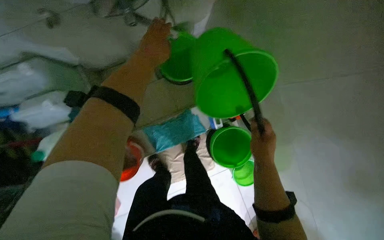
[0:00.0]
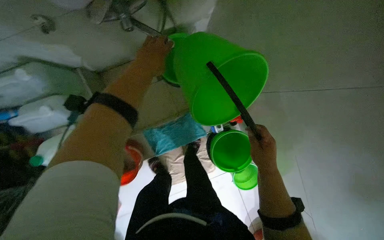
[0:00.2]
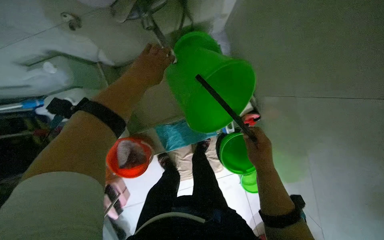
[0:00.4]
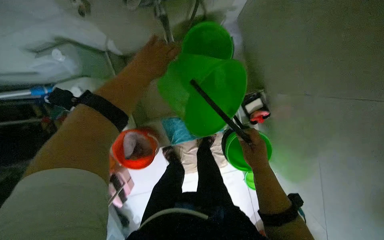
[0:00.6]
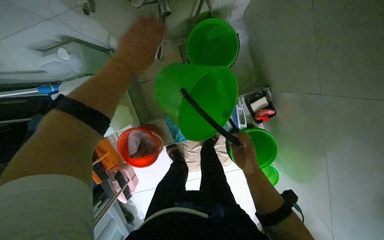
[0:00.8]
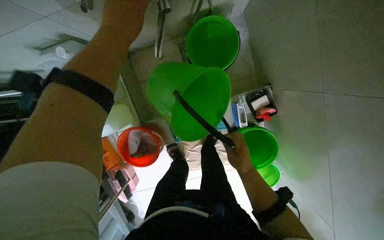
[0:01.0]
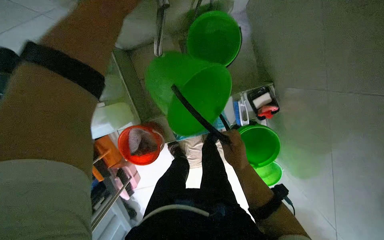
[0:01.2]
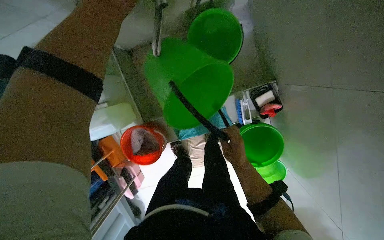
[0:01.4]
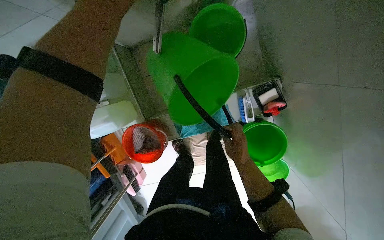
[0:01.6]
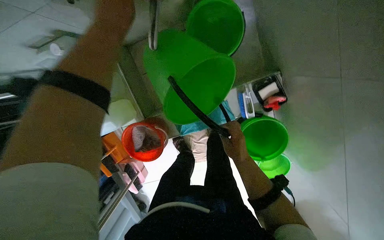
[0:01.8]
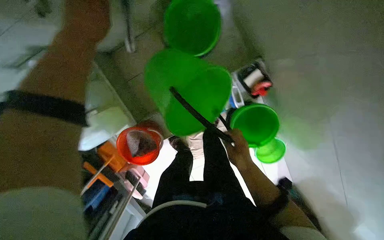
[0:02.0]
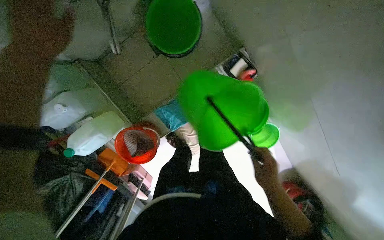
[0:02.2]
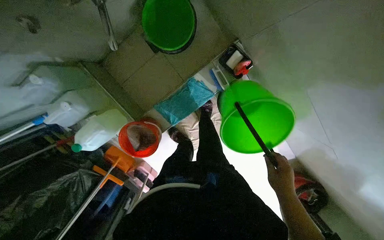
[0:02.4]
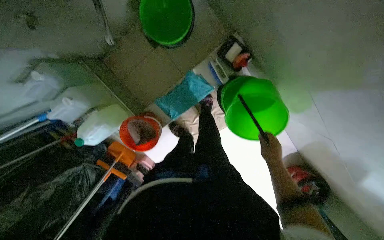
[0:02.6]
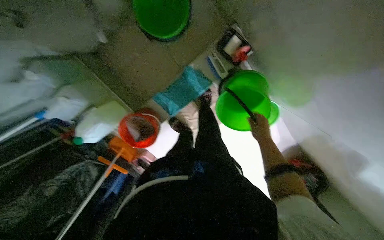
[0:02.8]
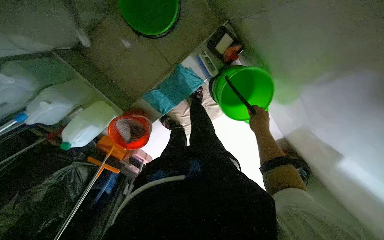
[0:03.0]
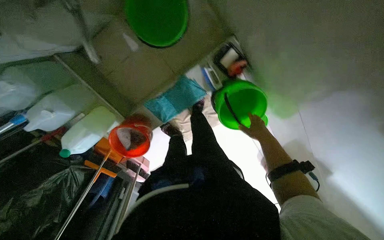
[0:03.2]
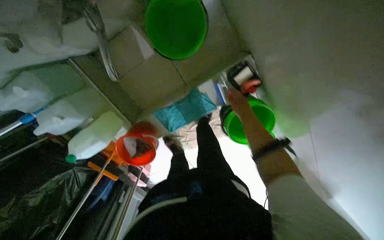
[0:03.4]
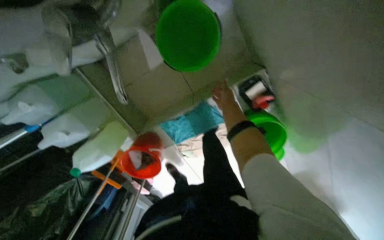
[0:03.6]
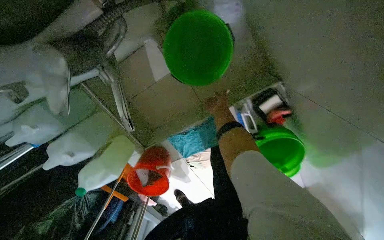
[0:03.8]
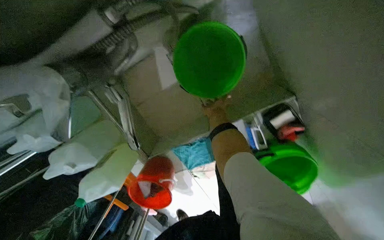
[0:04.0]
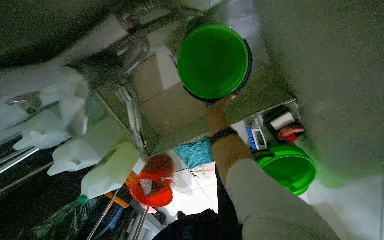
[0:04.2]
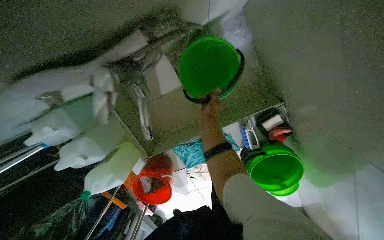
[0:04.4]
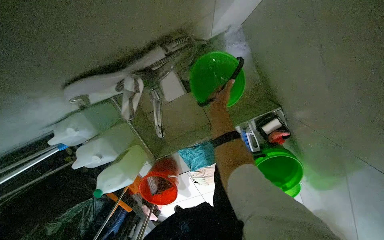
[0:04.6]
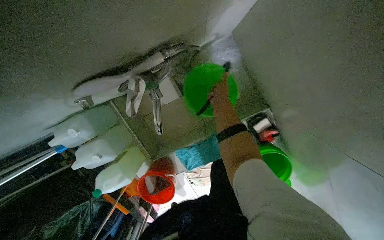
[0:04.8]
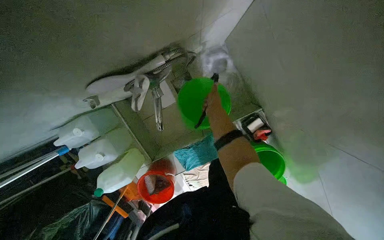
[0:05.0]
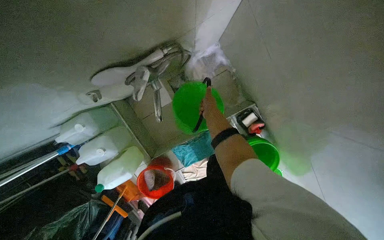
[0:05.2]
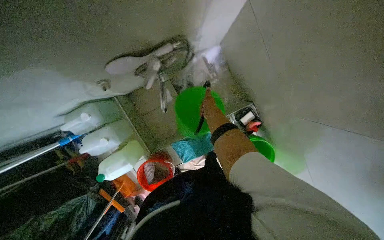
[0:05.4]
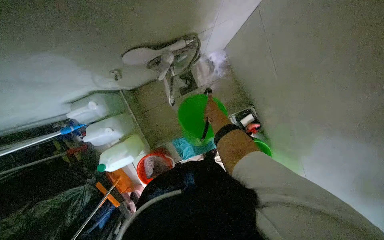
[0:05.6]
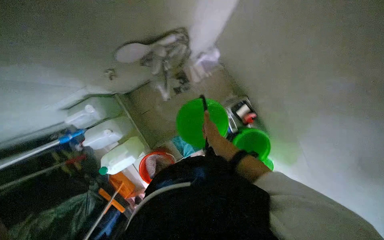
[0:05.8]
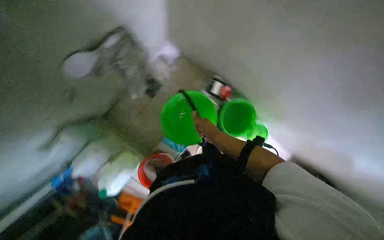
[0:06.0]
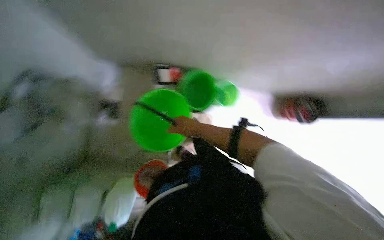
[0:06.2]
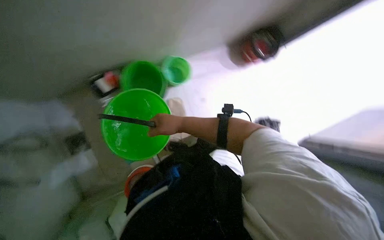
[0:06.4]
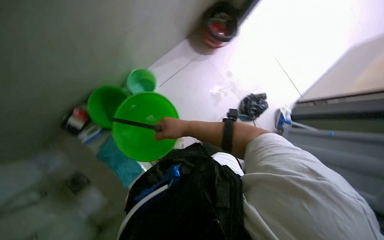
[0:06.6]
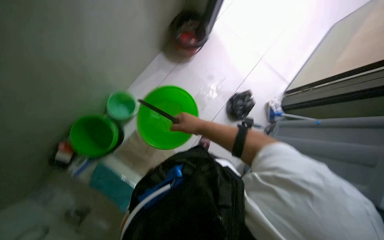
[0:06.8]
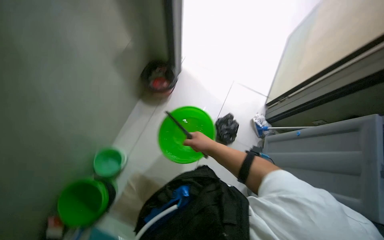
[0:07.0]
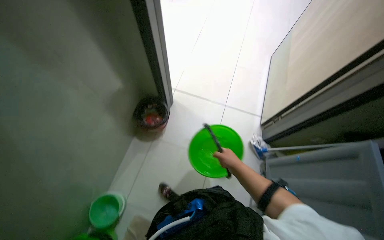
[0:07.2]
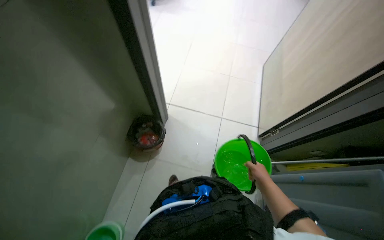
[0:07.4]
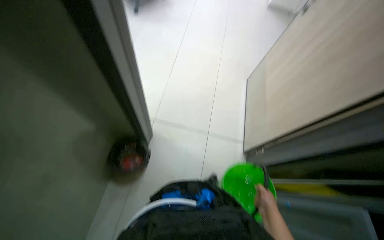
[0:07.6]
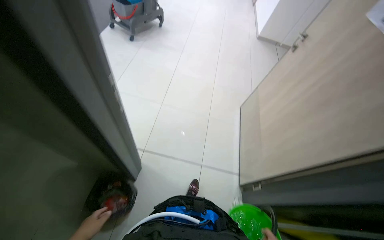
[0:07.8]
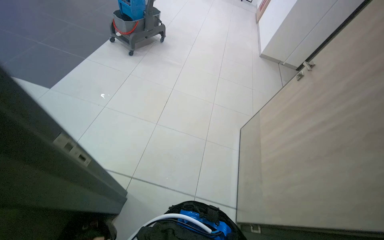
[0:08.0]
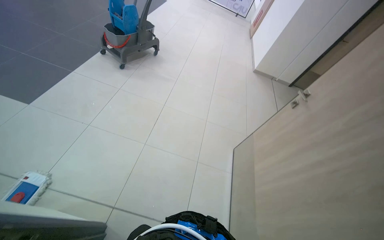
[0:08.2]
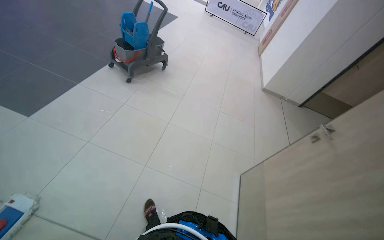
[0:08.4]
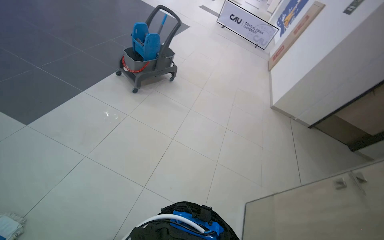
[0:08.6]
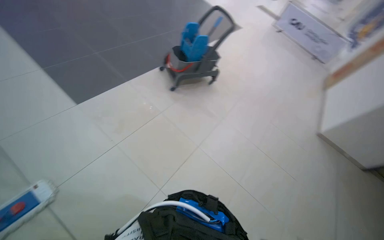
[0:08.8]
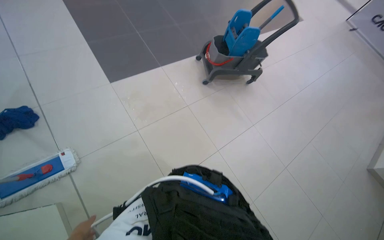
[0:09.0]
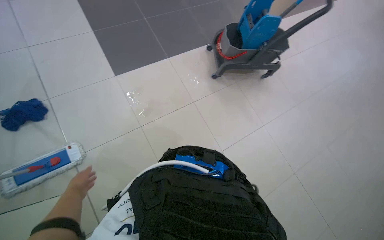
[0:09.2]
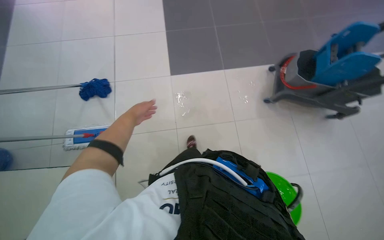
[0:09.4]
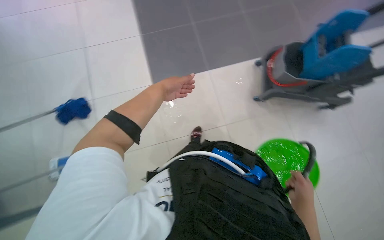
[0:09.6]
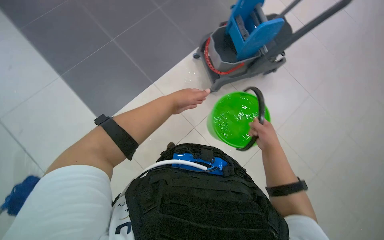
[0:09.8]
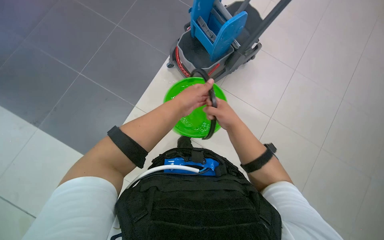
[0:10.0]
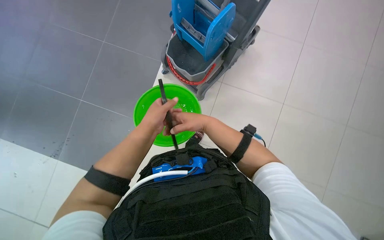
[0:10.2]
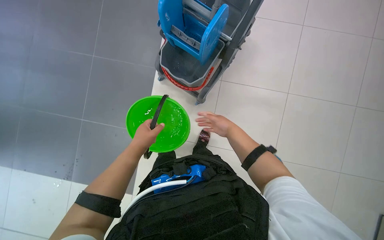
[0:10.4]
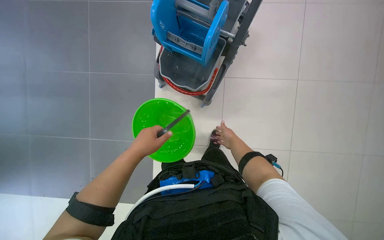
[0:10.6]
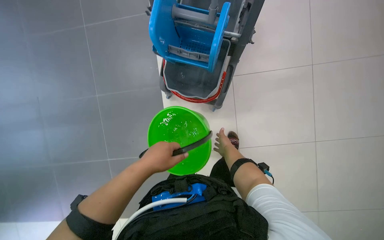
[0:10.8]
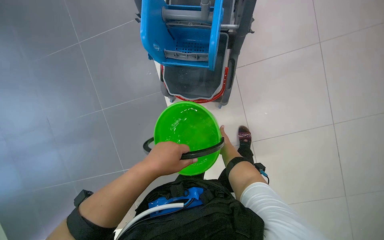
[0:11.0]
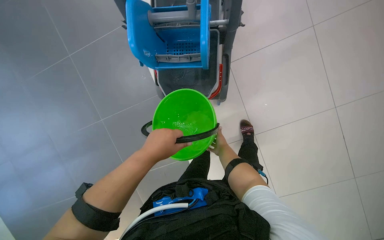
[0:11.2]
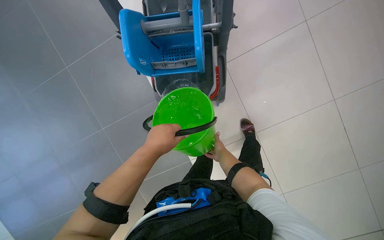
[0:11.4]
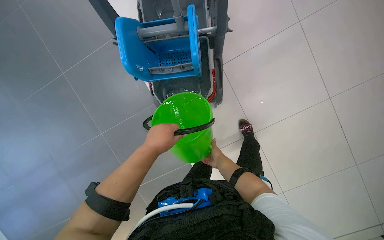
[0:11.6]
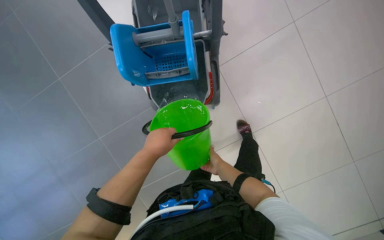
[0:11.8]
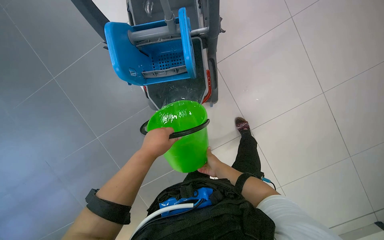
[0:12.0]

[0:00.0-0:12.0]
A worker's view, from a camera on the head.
Job: preparing cleaning supplies.
The whole recording: Preparing Cleaning Supplies. The worker prepares cleaning supplies by rinsing a bucket, filling it with water, and adding cleaning solution.
0:00.0 to 0:01.6: The right hand heads farther from the camera, covering about 15 cm. Meanwhile the left hand is displaced to the left by approximately 10 cm.
0:01.6 to 0:03.0: The right hand is displaced to the right by approximately 20 cm.
0:03.0 to 0:04.4: The right hand travels to the left by some 35 cm.
0:04.4 to 0:06.0: The wearer moves approximately 50 cm. The head rotates some 25 degrees to the right. The view tilts roughly 15 degrees upward.
0:06.0 to 0:07.6: The wearer moves some 1 m. The wearer looks some 100 degrees further to the right.
0:07.6 to 0:09.0: The head travels about 1 m. The wearer's head swings approximately 45 degrees to the left. The view tips upward by approximately 15 degrees.
0:09.0 to 0:10.4: The camera is carried about 50 cm. The camera sweeps to the left, by some 15 degrees. The scene turns approximately 40 degrees counterclockwise in the picture.
0:10.4 to 0:12.0: The camera is aimed some 15 degrees further to the left. Everything in view rotates roughly 30 degrees counterclockwise. The right hand shifts approximately 15 cm down the picture, and travels farther from the camera and back again, approximately 20 cm each way.

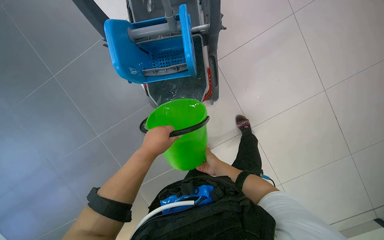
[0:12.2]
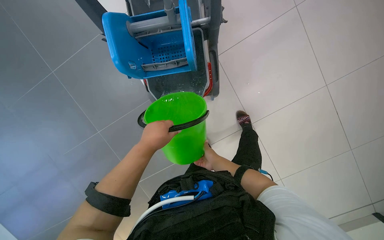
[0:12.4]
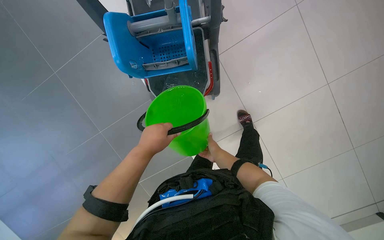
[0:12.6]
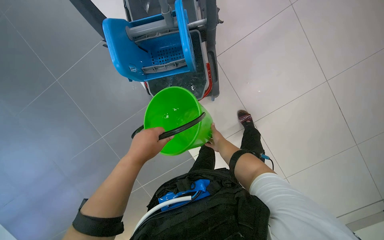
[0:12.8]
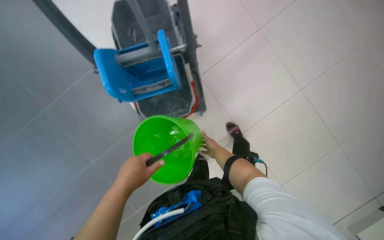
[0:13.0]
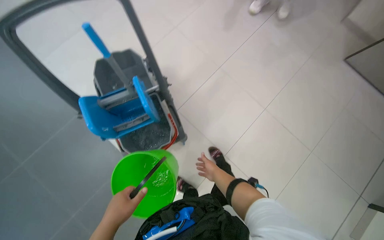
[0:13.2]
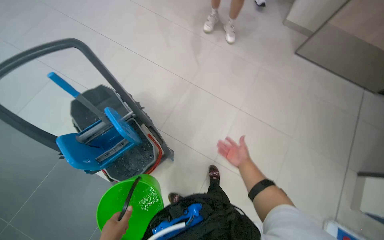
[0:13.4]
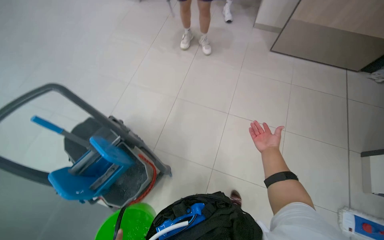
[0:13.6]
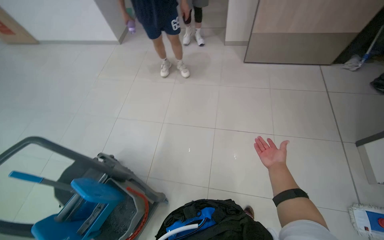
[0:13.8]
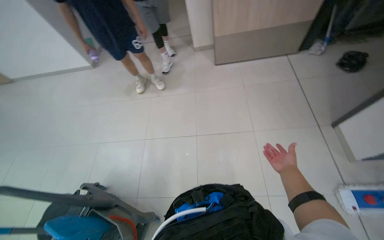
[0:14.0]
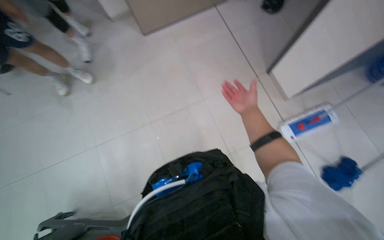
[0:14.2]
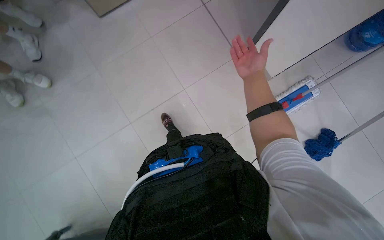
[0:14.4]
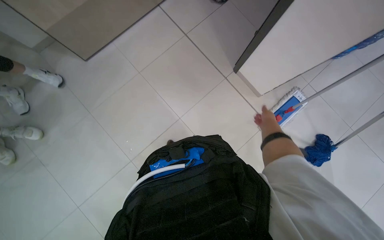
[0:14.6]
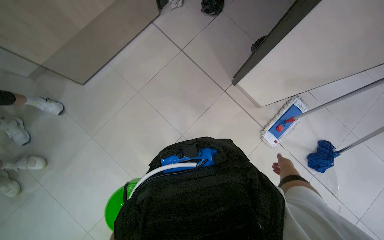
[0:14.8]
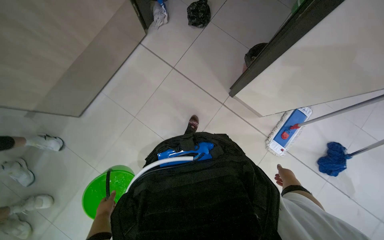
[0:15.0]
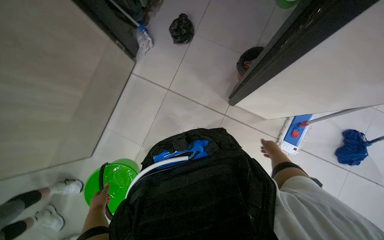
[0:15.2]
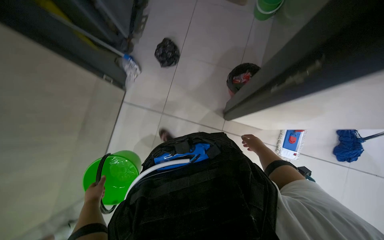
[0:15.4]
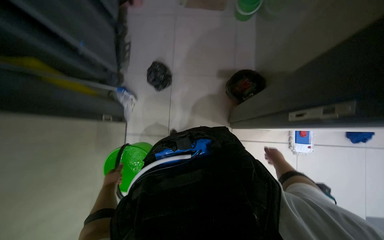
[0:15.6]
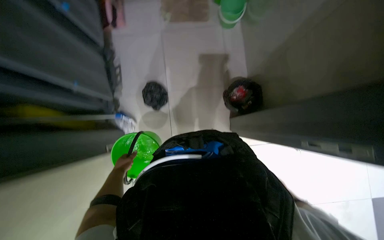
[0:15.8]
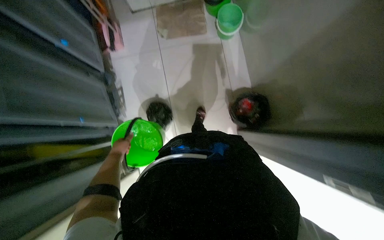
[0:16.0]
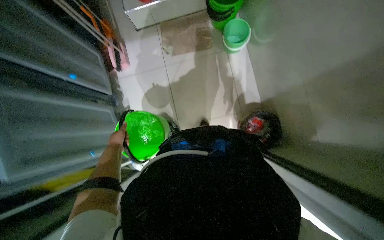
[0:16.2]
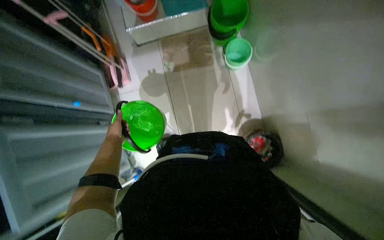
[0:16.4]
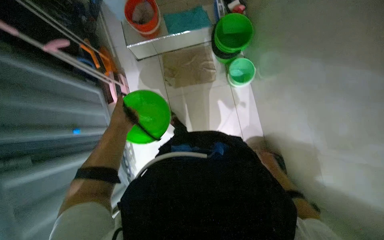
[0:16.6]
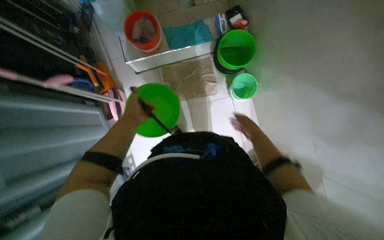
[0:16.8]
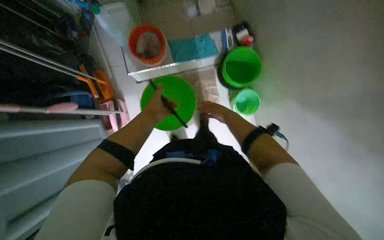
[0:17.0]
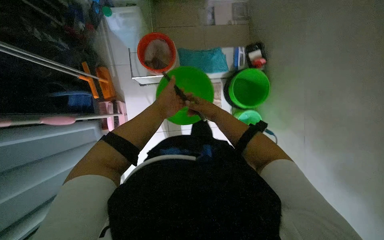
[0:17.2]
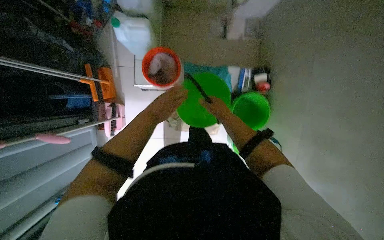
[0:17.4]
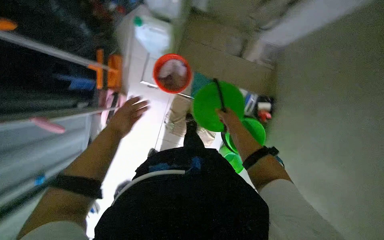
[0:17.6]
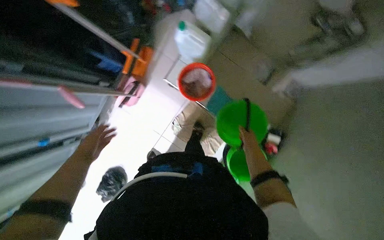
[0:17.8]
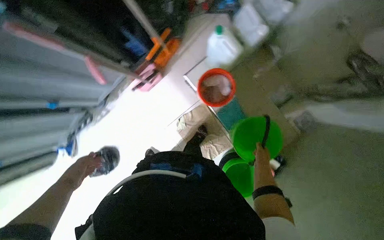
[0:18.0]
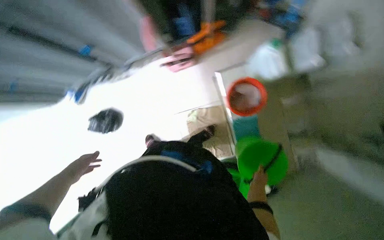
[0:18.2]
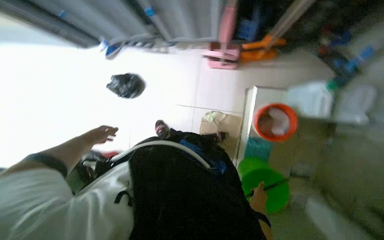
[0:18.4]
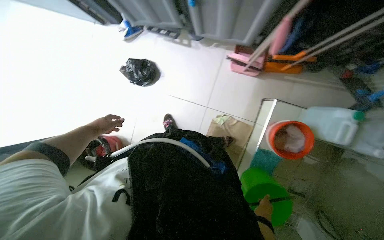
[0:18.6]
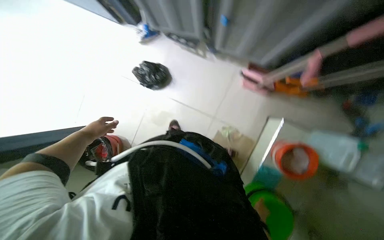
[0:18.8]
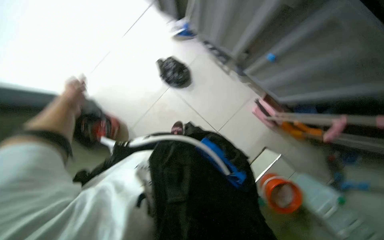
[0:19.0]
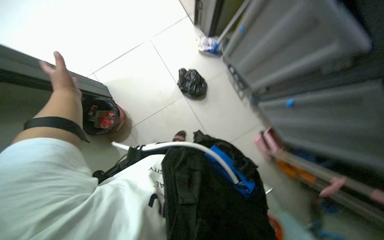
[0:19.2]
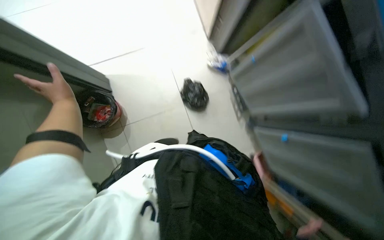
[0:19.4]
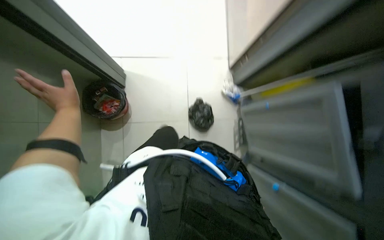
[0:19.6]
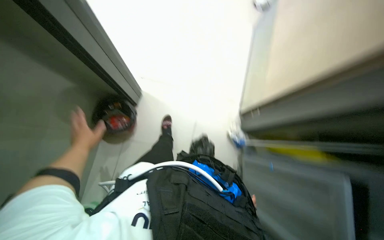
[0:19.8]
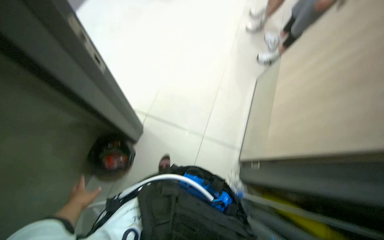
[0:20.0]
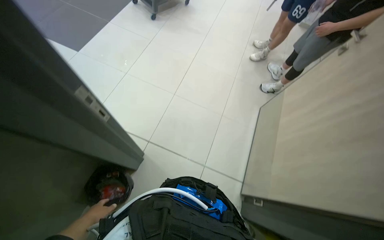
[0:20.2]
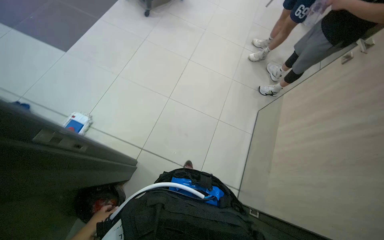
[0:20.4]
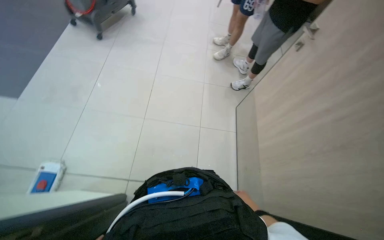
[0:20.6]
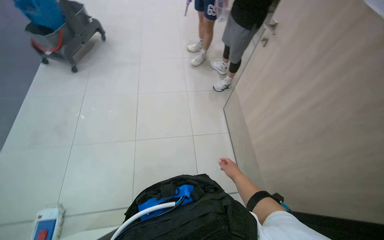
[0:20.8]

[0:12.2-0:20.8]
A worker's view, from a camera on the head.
Job: preparing cleaning supplies.
The whole recording: Preparing Cleaning Supplies. The worker prepares cleaning supplies by rinsing a bucket, filling it with water, and adding cleaning solution.
0:12.2 to 0:13.6: The camera pitches upward, by approximately 30 degrees. The scene rotates counterclockwise by approximately 40 degrees.
0:13.6 to 0:15.0: The wearer moves about 80 cm. The wearer's head swings some 65 degrees to the right.
0:15.0 to 0:16.6: The camera is carried approximately 1.5 m. The scene rotates counterclockwise by roughly 50 degrees.
0:16.6 to 0:18.0: The camera travels approximately 70 cm. The scene rotates clockwise by about 65 degrees.
